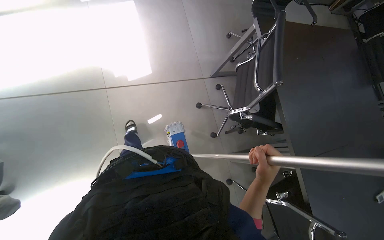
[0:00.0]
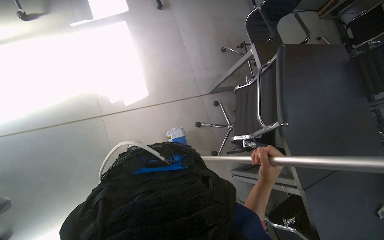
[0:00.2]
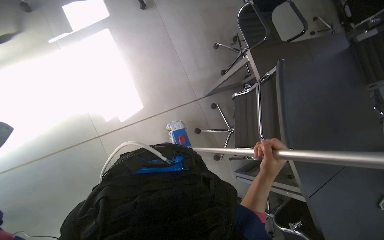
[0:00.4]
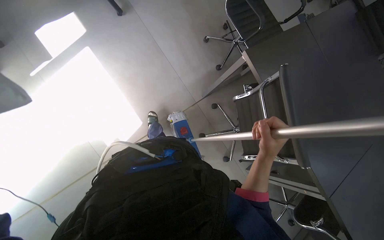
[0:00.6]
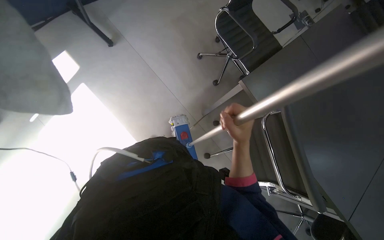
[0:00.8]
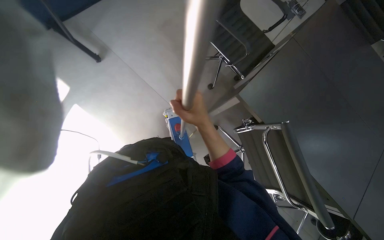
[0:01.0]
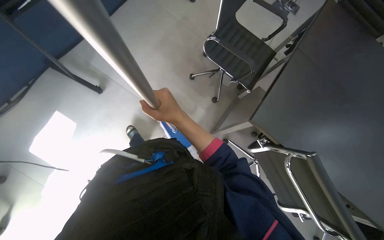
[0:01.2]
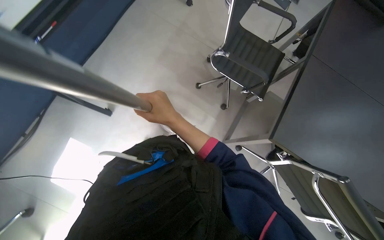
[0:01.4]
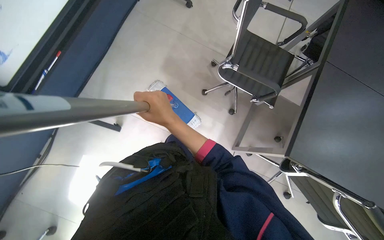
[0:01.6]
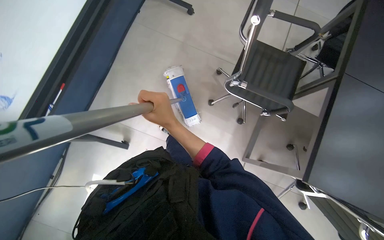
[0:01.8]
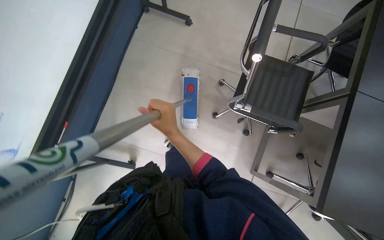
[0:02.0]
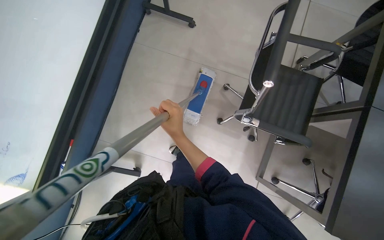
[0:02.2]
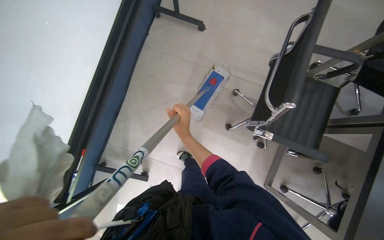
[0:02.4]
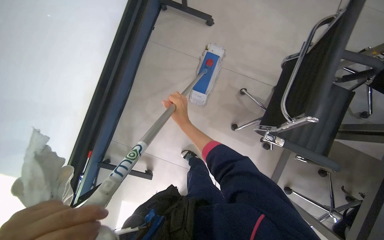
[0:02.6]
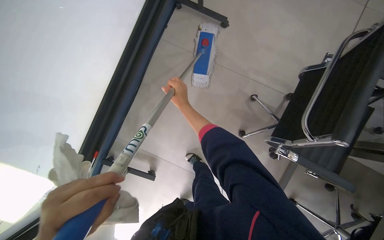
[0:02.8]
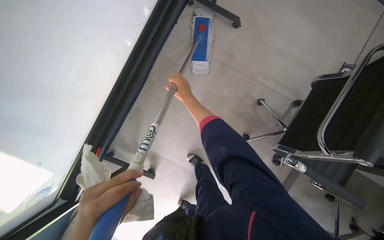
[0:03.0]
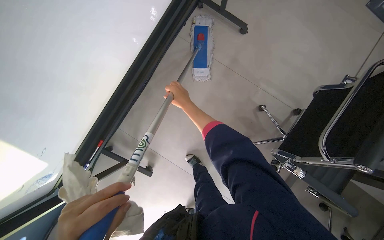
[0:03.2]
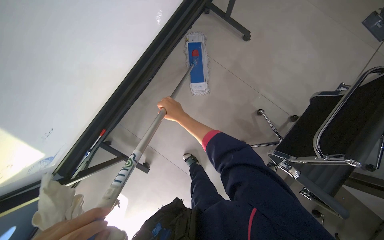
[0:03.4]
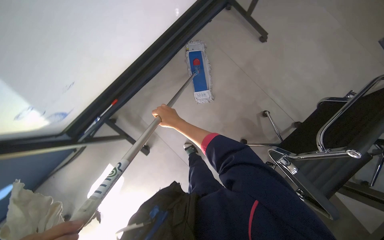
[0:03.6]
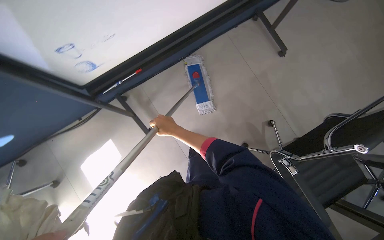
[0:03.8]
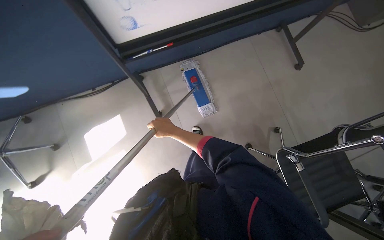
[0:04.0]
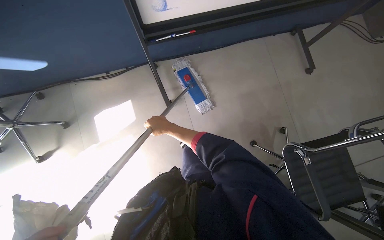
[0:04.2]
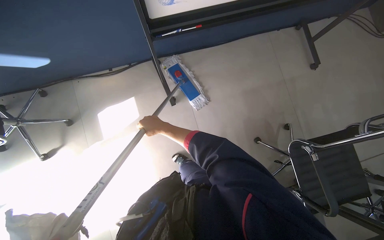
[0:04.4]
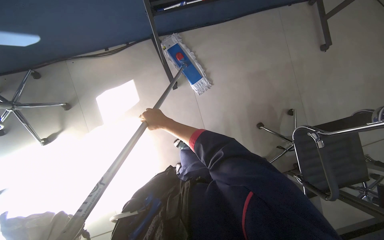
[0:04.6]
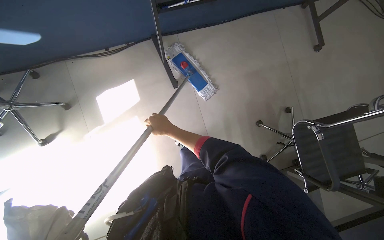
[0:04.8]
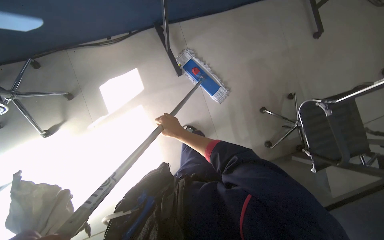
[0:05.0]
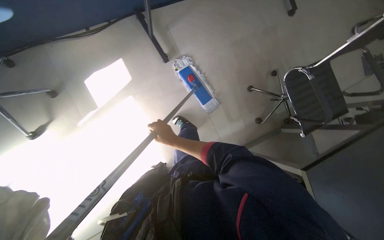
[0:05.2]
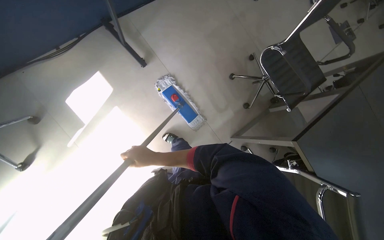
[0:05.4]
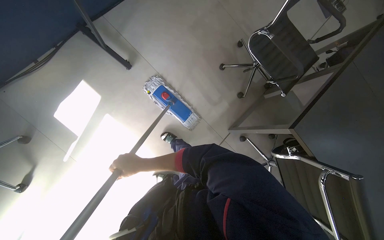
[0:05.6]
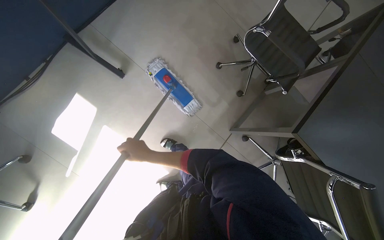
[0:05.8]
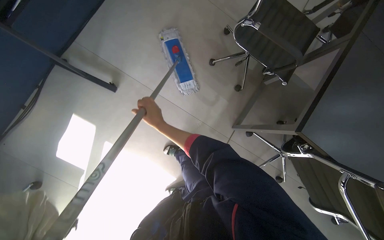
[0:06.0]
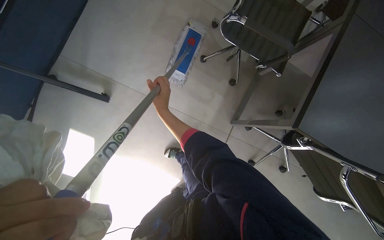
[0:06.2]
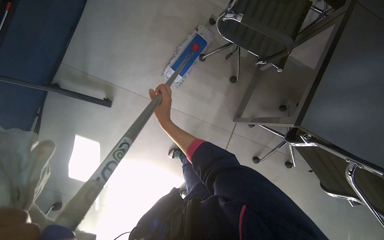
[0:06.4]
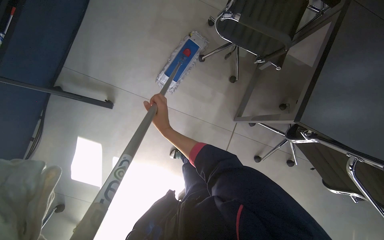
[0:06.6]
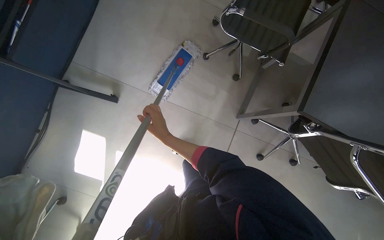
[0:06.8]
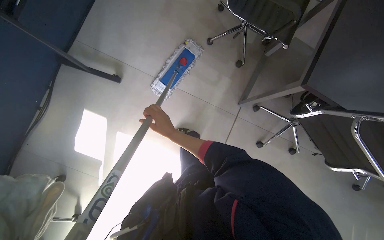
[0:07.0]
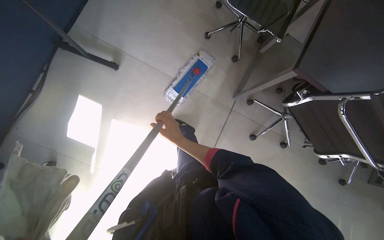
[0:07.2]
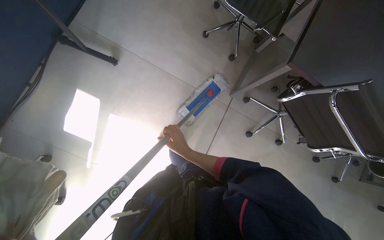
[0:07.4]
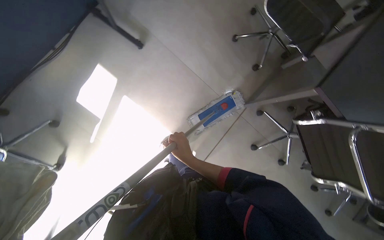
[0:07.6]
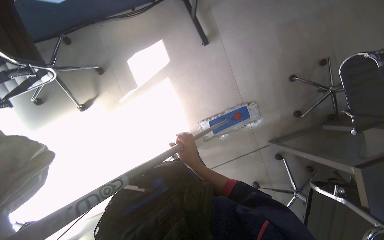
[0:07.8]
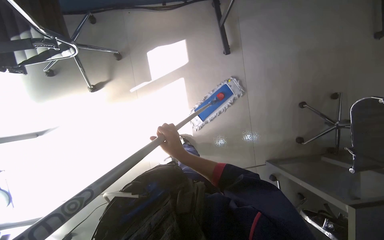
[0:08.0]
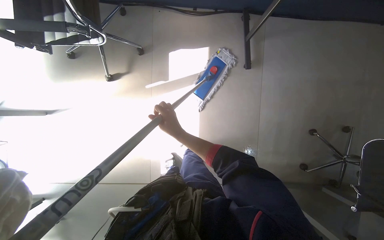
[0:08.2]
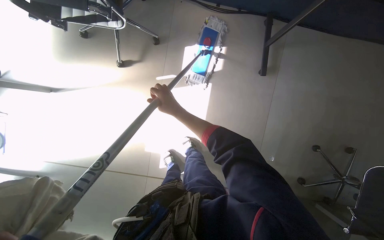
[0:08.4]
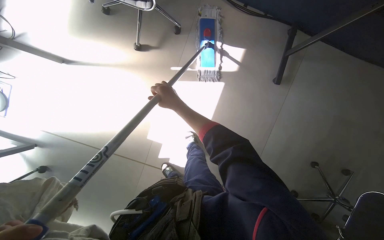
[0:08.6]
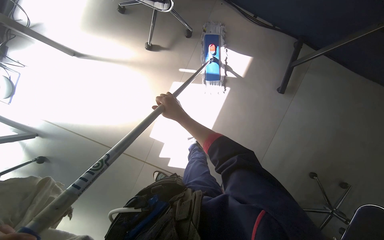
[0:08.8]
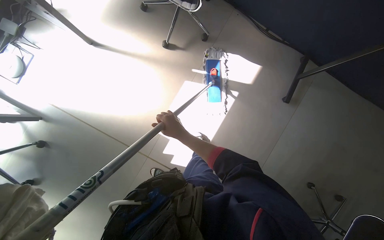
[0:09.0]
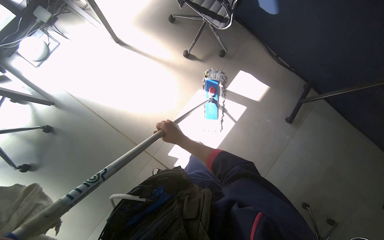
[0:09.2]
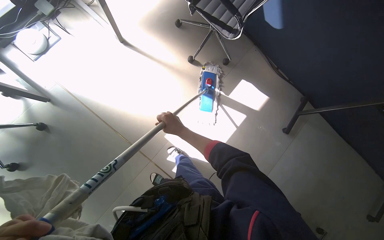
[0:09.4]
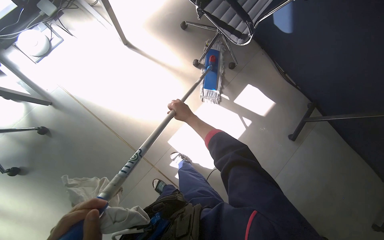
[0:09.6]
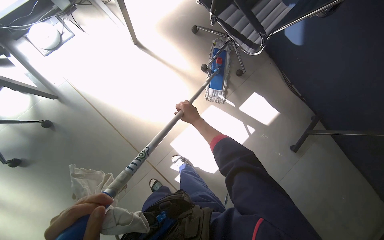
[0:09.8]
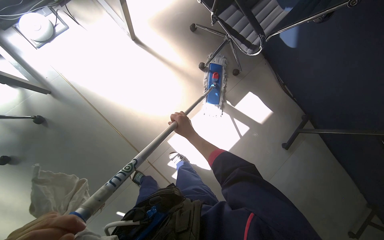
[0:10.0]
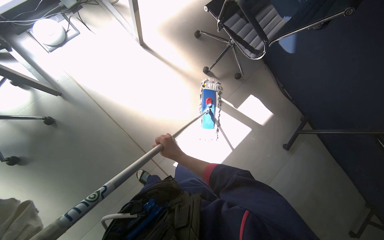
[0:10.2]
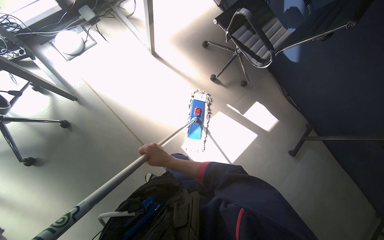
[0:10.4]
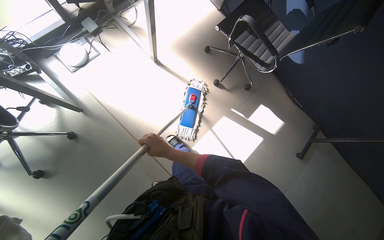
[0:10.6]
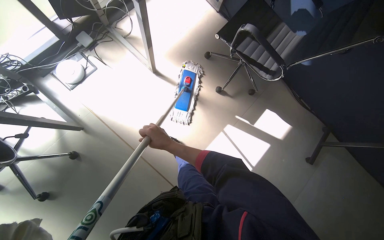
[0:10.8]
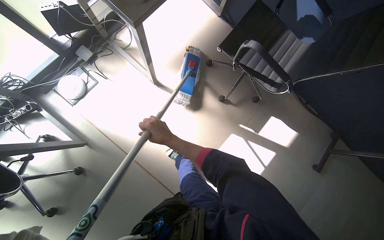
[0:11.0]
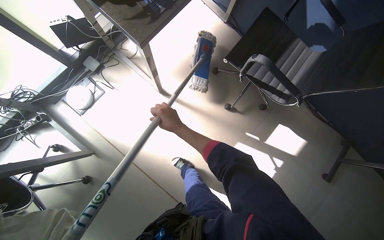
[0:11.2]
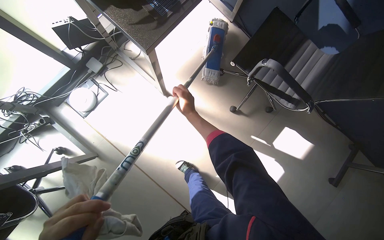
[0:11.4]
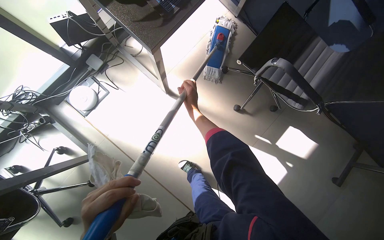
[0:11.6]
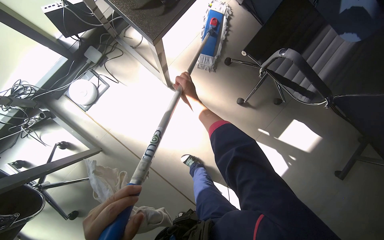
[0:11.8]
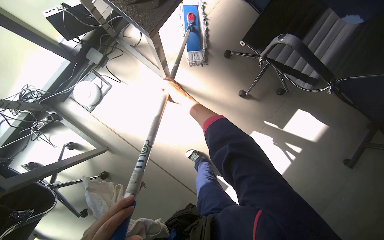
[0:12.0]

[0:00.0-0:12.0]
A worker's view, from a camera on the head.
Job: mopping floor.
The whole recording: Mopping office floor. The worker mops the office floor, moving obstacles as needed.
0.0 to 1.6 s: The camera is carried approximately 1.5 m. The camera pitches downward, by approximately 15 degrees. The scene turns roughly 50 degrees counterclockwise in the picture.
1.6 to 3.0 s: The head travels roughly 60 cm.
3.0 to 4.4 s: The camera travels some 60 cm. The scene turns approximately 45 degrees clockwise in the picture.
4.4 to 6.0 s: The camera pitches downward, by roughly 15 degrees. Everything in view rotates about 40 degrees counterclockwise.
6.0 to 7.6 s: The right hand heads down the picture, covering approximately 40 cm.
7.6 to 9.0 s: Everything in view rotates some 80 degrees clockwise.
9.0 to 10.4 s: The camera is carried to the left, about 40 cm.
10.4 to 12.0 s: The camera travels about 50 cm.

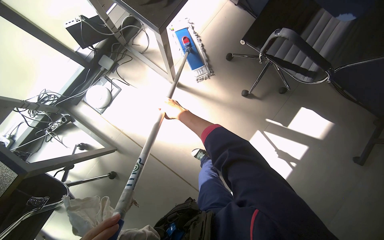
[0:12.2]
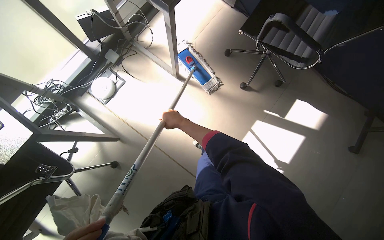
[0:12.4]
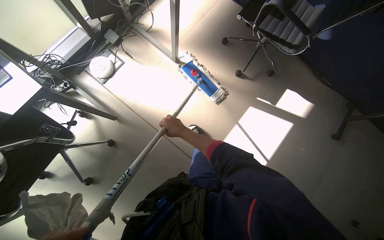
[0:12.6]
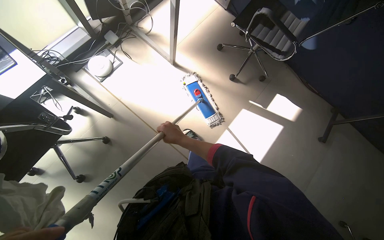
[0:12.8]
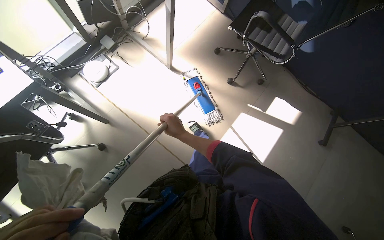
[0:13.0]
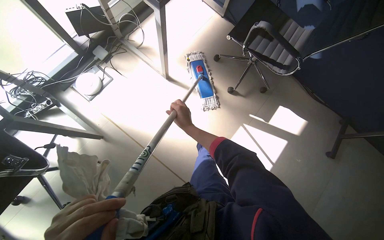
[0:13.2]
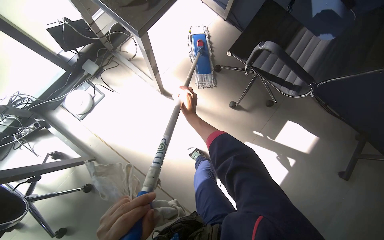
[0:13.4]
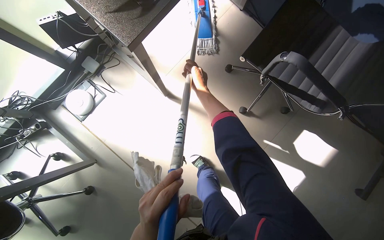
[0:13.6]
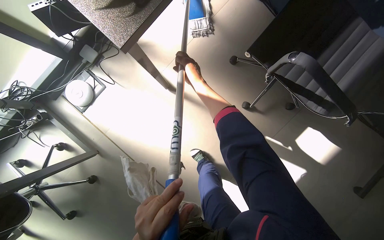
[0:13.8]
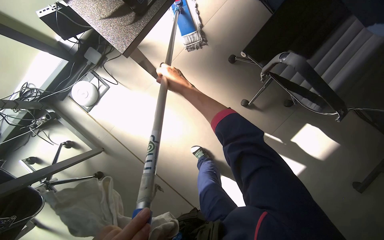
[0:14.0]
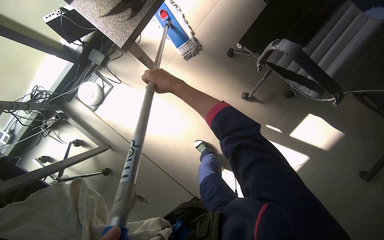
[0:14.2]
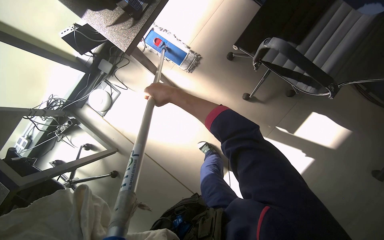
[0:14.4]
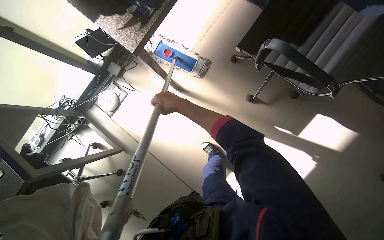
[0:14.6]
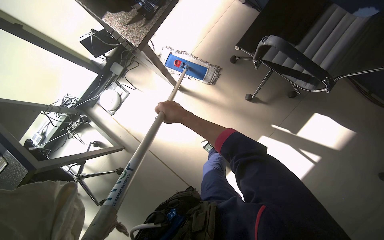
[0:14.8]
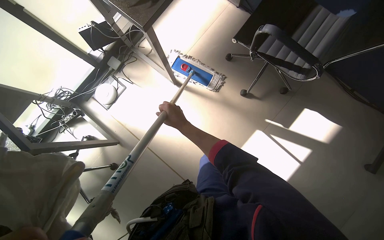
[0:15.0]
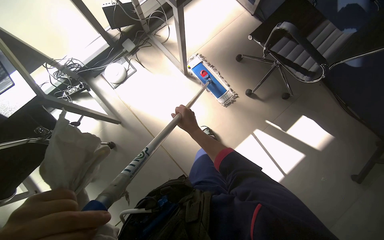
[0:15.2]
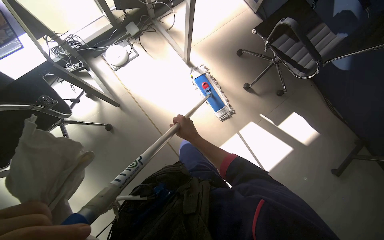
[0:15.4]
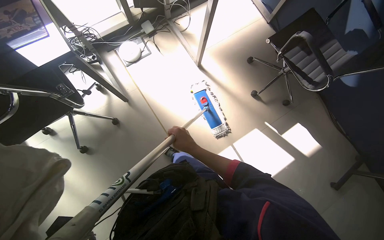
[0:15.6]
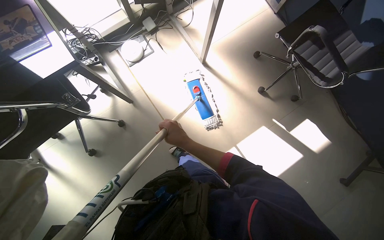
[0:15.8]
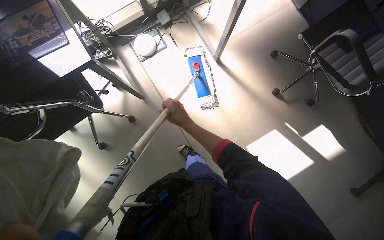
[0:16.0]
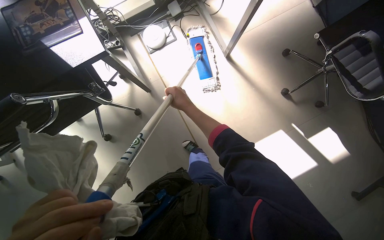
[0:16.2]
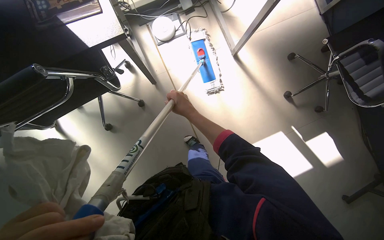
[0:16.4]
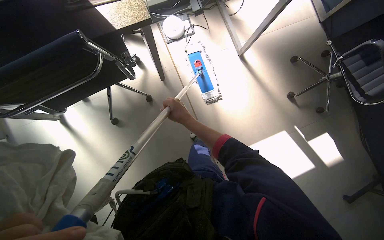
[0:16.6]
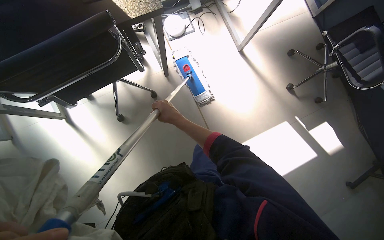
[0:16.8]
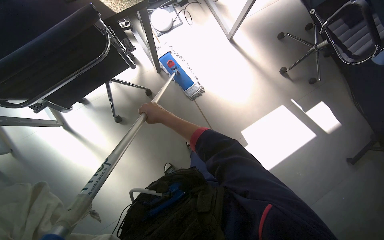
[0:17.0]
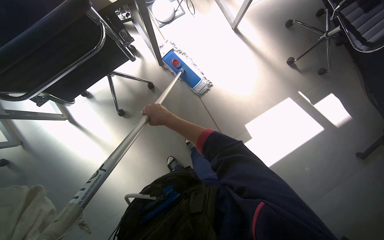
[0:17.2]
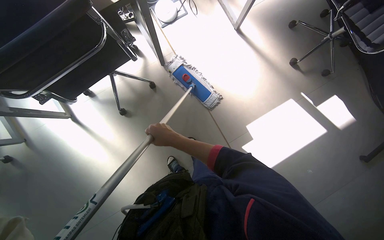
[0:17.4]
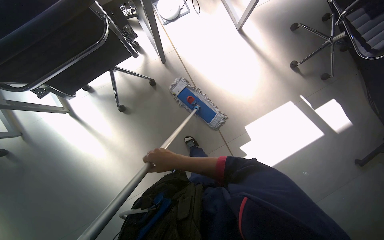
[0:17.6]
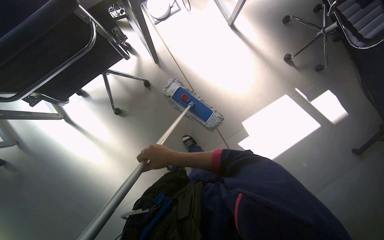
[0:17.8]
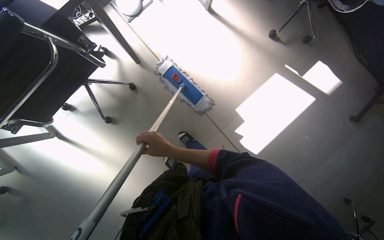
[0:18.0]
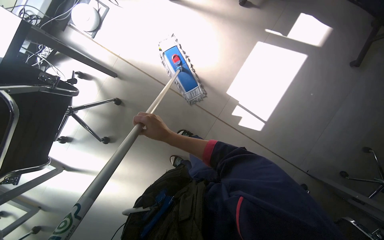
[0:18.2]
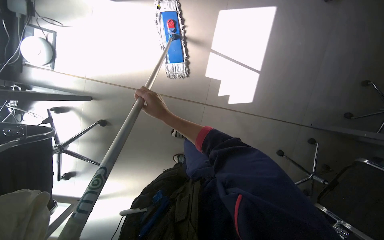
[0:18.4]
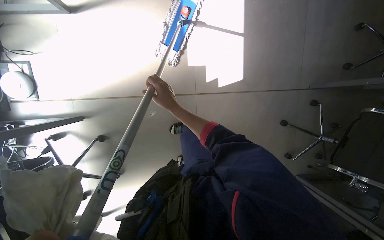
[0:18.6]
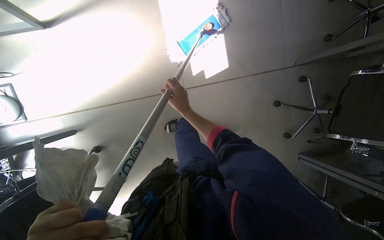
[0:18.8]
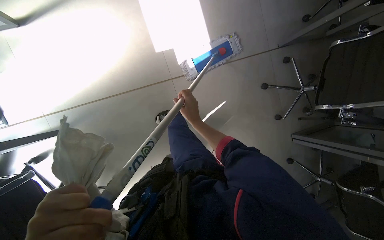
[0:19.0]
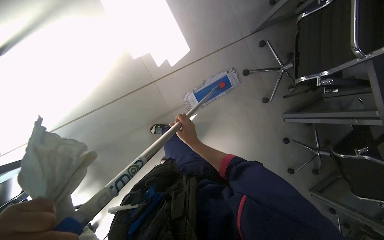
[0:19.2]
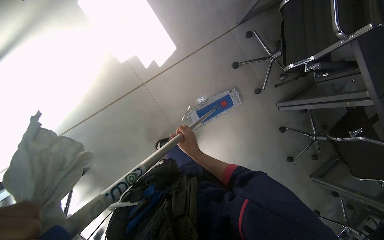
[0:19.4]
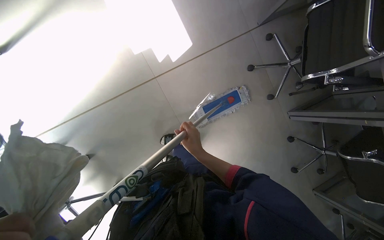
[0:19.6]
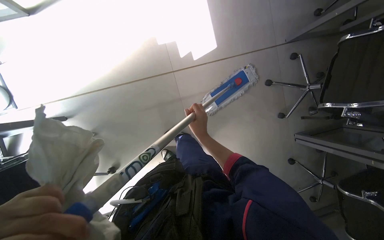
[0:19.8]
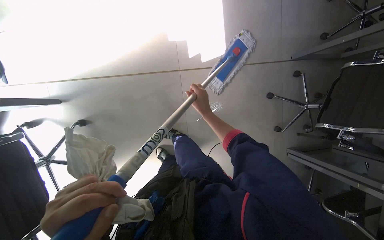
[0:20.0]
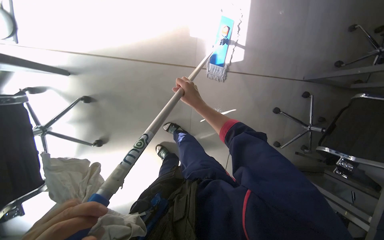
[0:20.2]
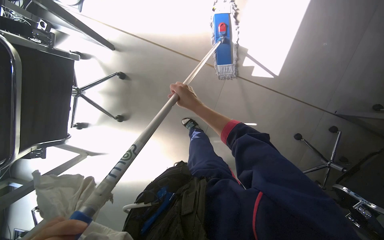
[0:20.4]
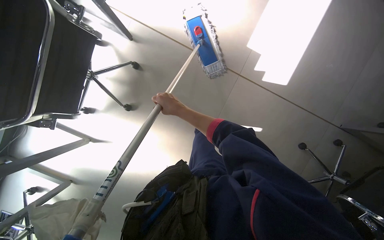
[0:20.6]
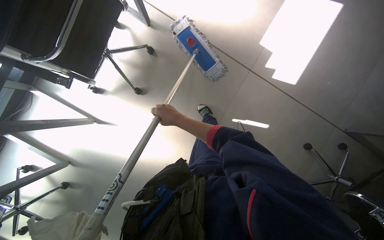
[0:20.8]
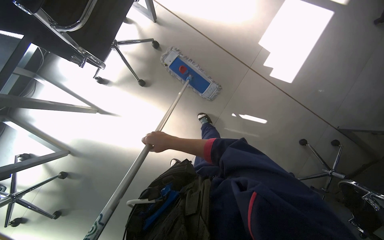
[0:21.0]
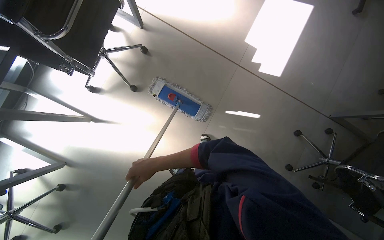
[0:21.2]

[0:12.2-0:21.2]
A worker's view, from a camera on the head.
Job: mopping floor.
The whole recording: Mopping office floor. The worker mops the office floor, moving obstacles as needed.
12.2 to 13.8 s: The right hand shifts about 25 cm up the picture and to the right.
13.8 to 15.2 s: The wearer moves roughly 50 cm.
15.2 to 16.6 s: The wearer moves to the left, approximately 40 cm.
16.6 to 18.2 s: Everything in view rotates roughly 35 degrees counterclockwise.
18.2 to 19.8 s: The scene turns approximately 45 degrees counterclockwise in the picture.
19.8 to 21.2 s: The head travels about 40 cm. The scene rotates clockwise by some 40 degrees.
